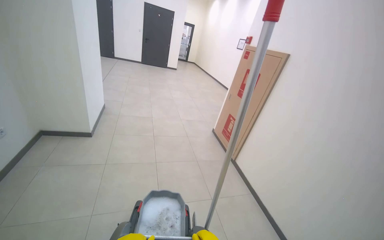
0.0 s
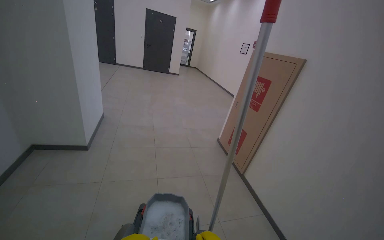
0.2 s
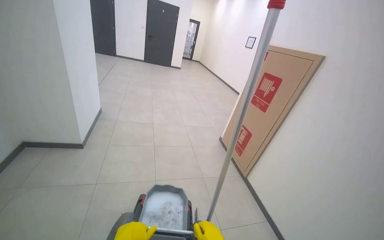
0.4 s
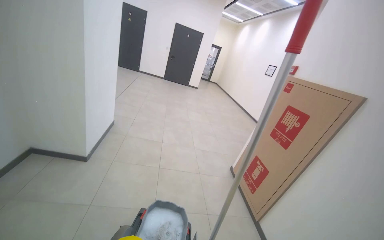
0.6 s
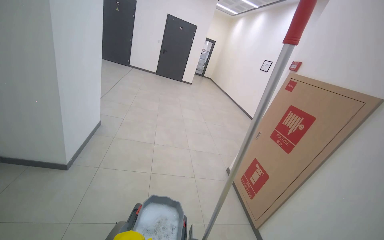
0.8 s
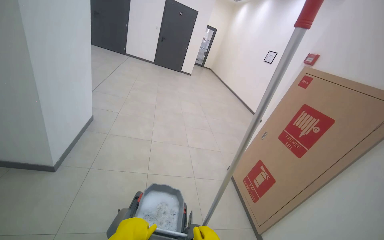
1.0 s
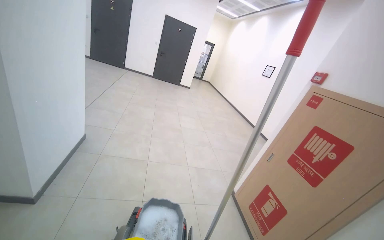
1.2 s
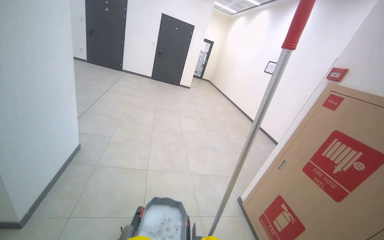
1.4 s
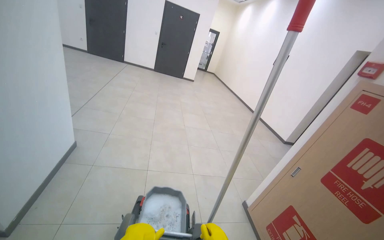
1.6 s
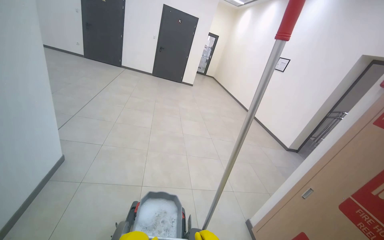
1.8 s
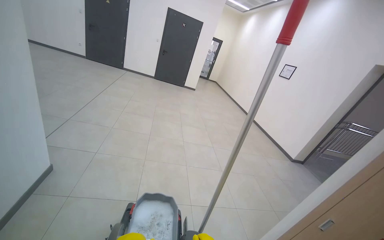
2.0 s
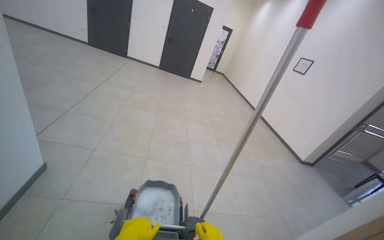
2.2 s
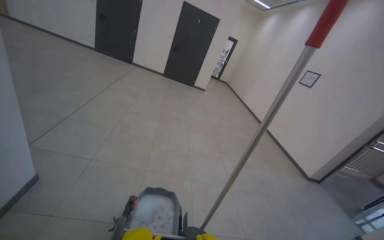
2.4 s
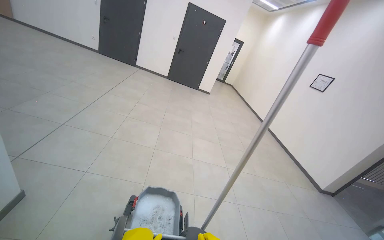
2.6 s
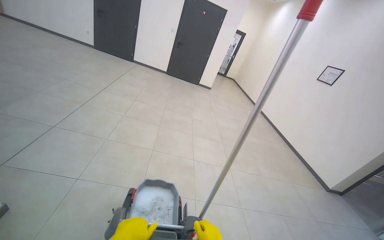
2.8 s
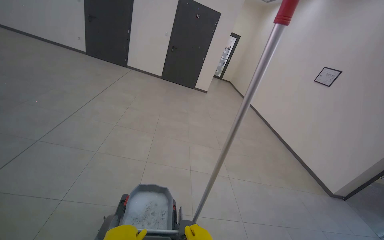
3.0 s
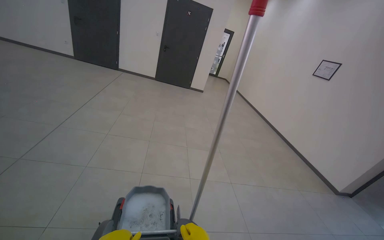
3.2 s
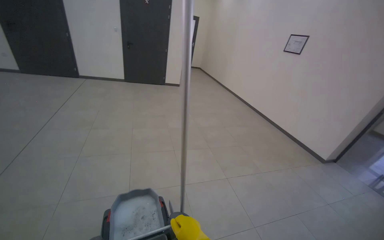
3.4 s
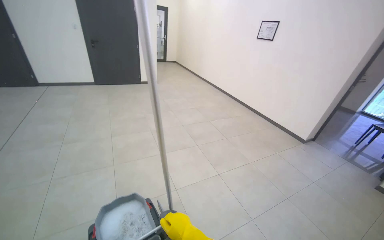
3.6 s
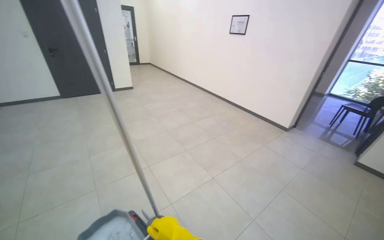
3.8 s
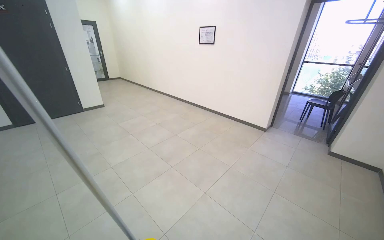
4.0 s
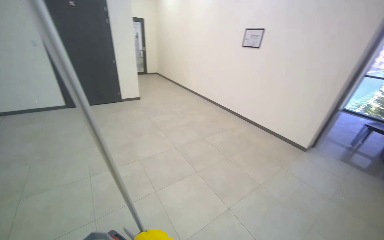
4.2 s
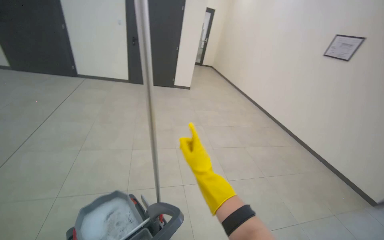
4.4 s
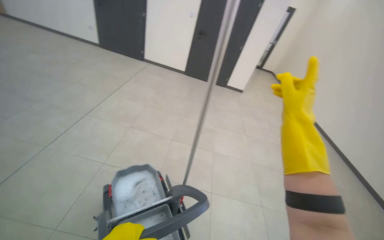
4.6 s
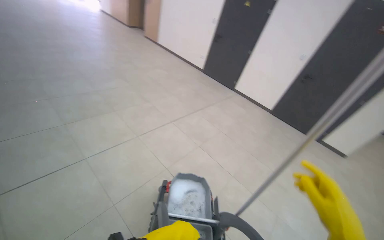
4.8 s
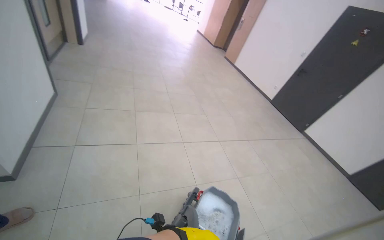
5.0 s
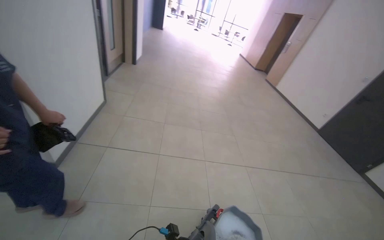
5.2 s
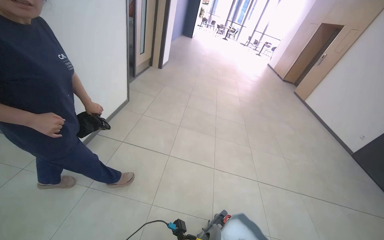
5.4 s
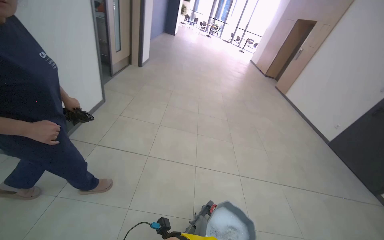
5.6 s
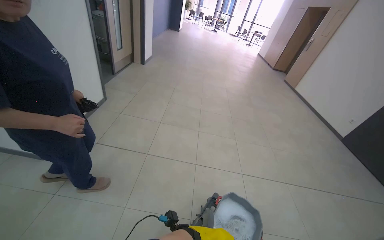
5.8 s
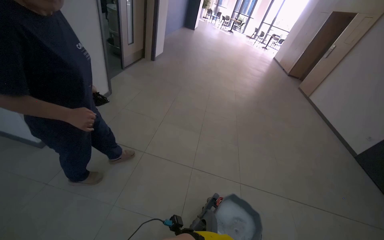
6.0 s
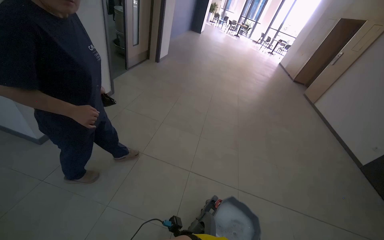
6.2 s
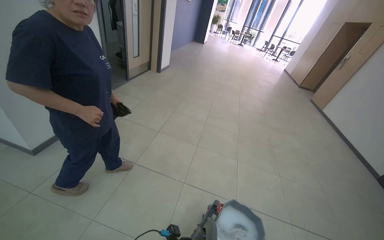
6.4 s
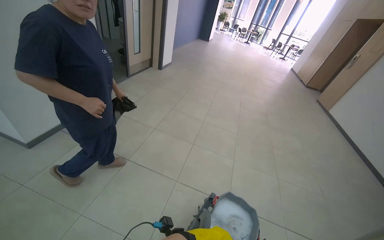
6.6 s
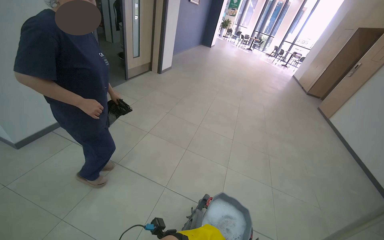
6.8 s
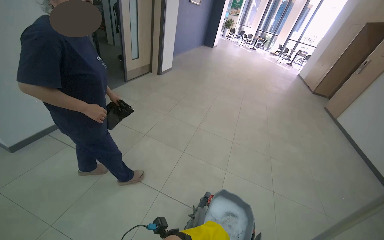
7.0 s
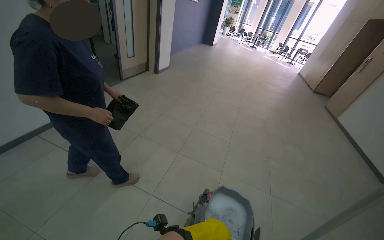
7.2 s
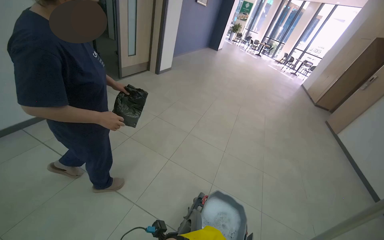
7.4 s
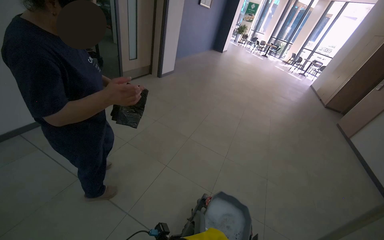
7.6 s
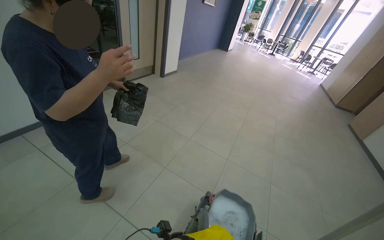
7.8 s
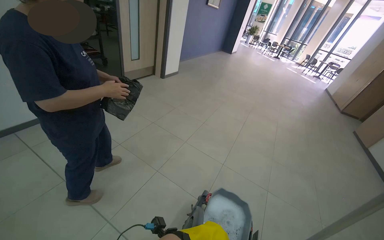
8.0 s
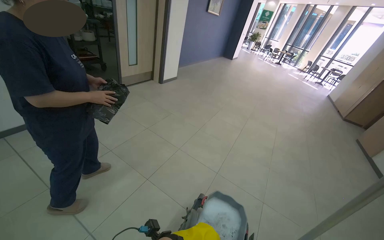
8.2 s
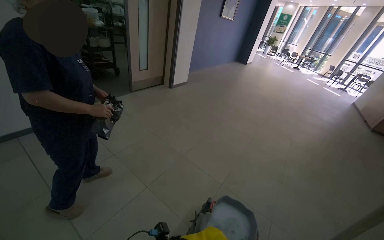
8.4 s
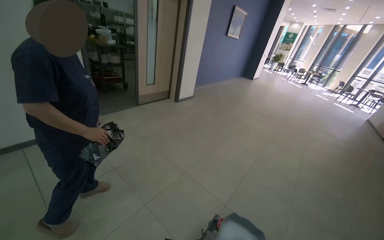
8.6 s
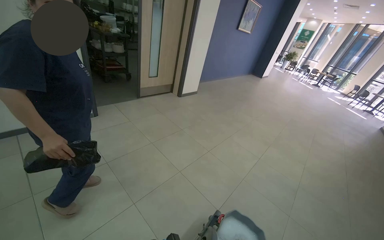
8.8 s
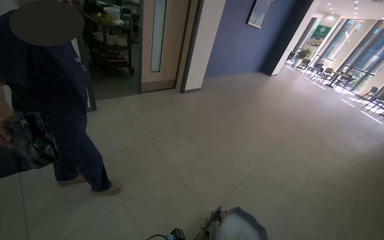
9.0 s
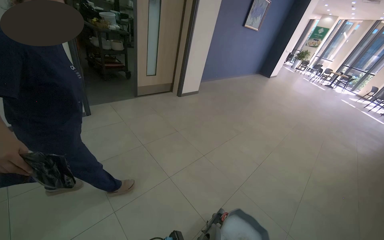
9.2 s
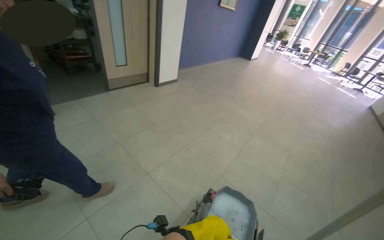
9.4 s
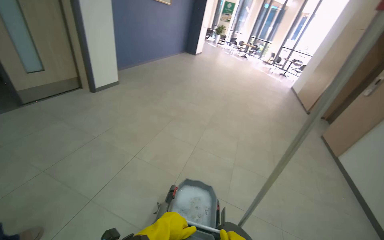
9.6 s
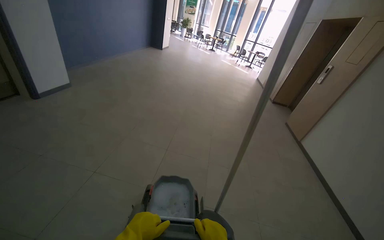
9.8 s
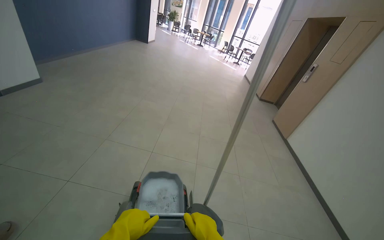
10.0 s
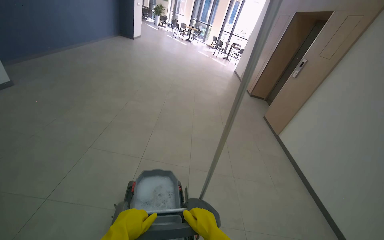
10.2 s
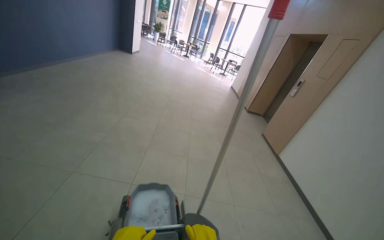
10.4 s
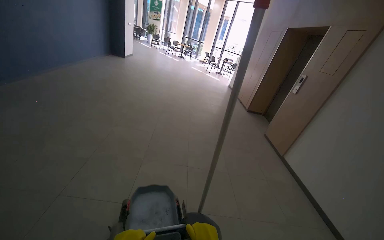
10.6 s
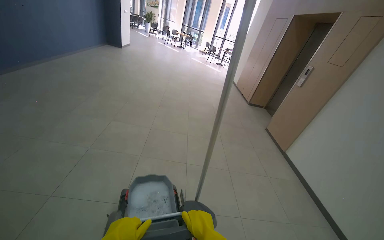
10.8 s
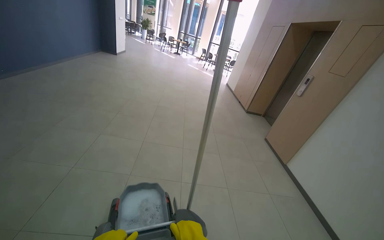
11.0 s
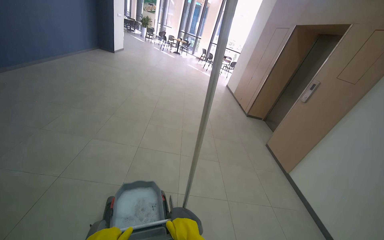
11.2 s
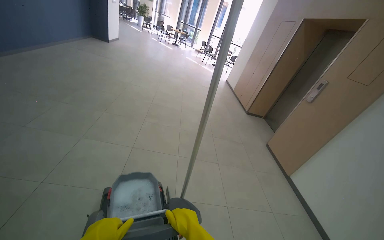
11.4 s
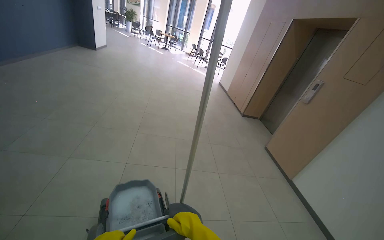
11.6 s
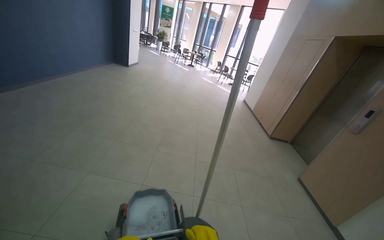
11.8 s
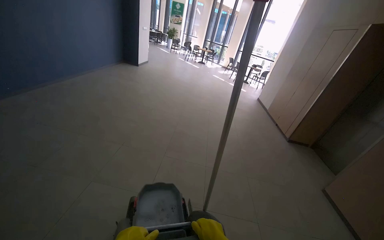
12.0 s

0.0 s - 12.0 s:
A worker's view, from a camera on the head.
Job: preparing cleaning supplies.
The whole recording: Moving a Cleaning Cart. The worker pushes the cleaning cart through the cafeteria.
1.6 s - 3.0 s: The camera travels roughly 1 m.
3.0 s - 4.4 s: The camera is carried some 60 cm.
6.0 s - 7.6 s: The camera is carried approximately 80 cm.
7.6 s - 9.0 s: The head travels about 80 cm. The head rotates roughly 20 degrees to the left.

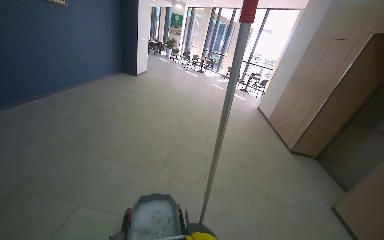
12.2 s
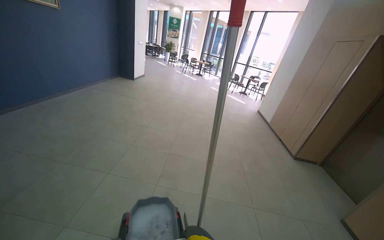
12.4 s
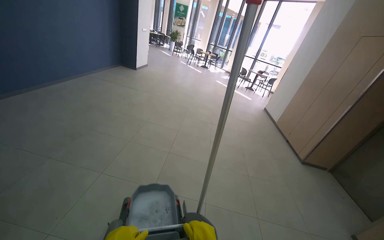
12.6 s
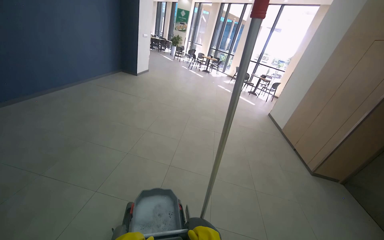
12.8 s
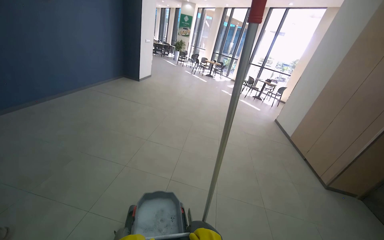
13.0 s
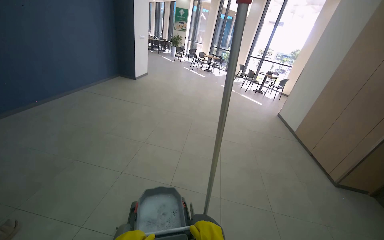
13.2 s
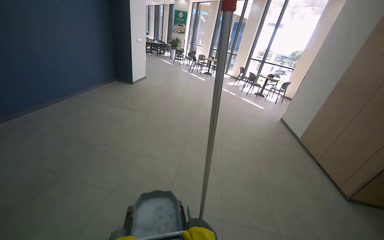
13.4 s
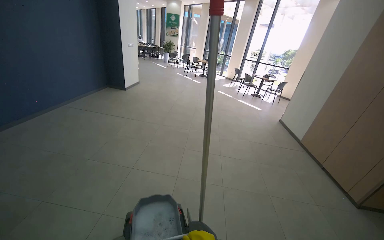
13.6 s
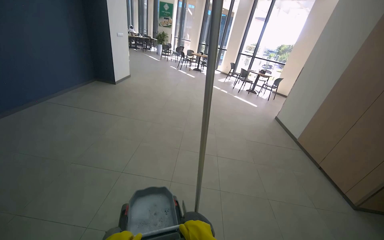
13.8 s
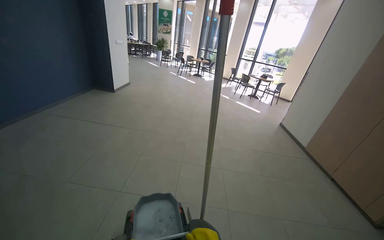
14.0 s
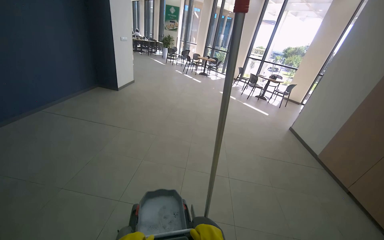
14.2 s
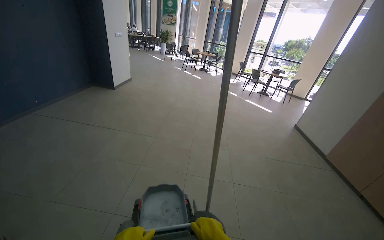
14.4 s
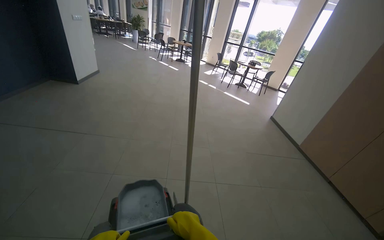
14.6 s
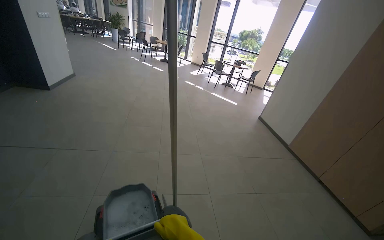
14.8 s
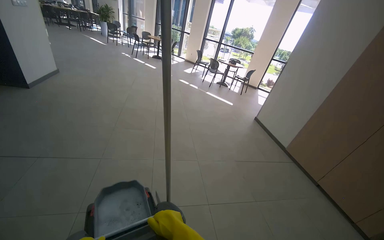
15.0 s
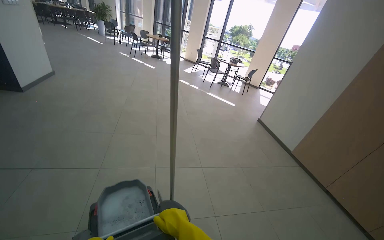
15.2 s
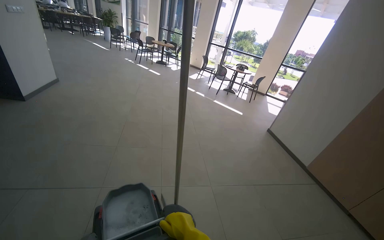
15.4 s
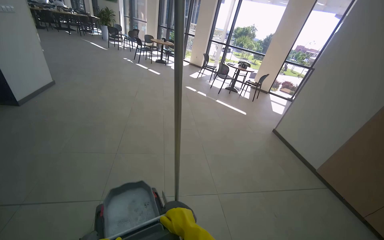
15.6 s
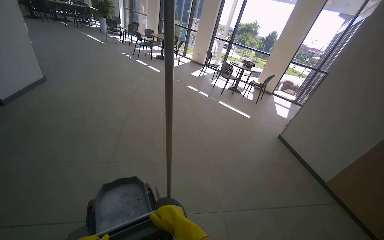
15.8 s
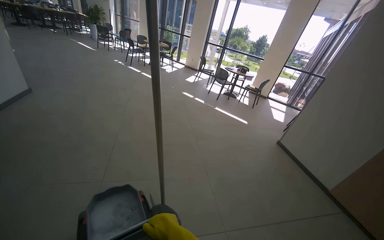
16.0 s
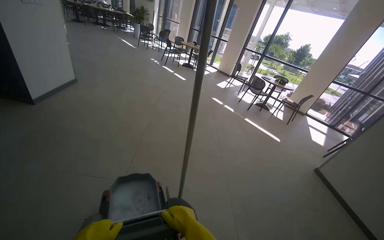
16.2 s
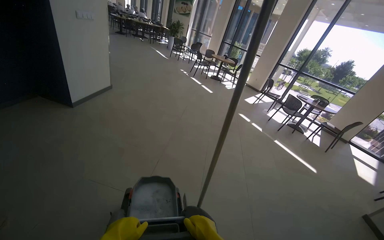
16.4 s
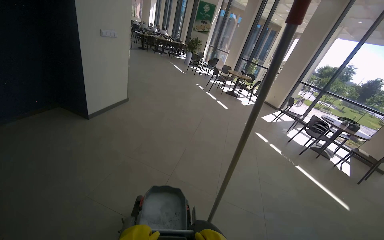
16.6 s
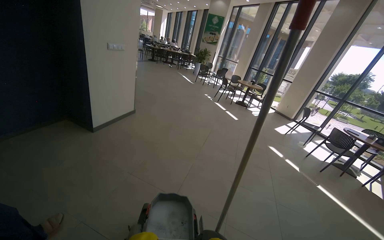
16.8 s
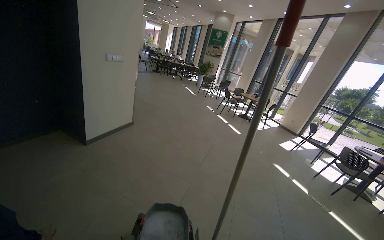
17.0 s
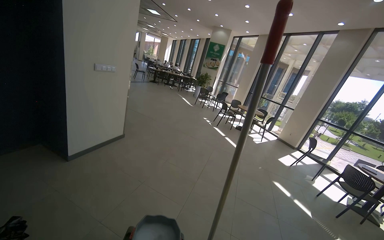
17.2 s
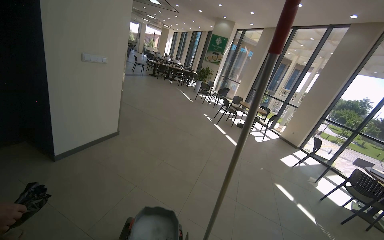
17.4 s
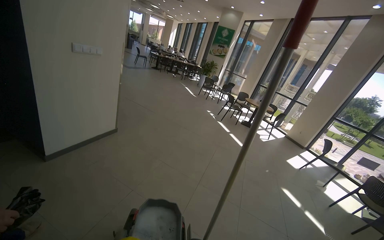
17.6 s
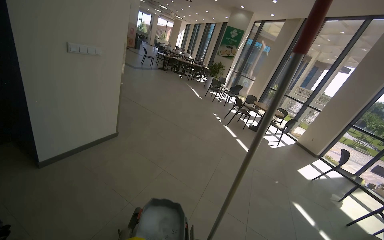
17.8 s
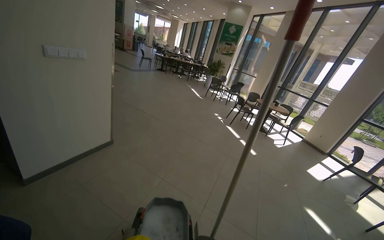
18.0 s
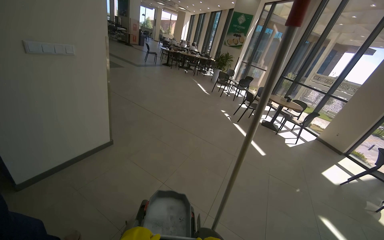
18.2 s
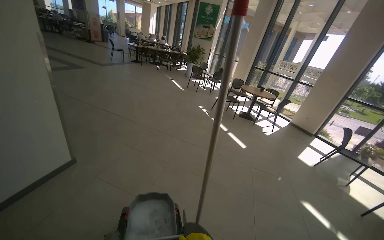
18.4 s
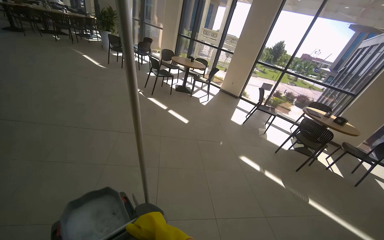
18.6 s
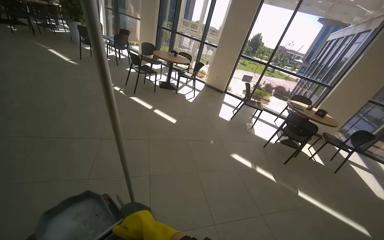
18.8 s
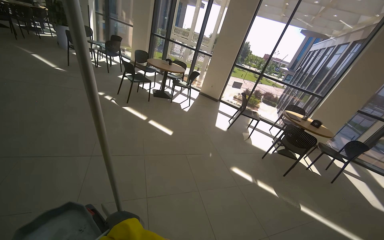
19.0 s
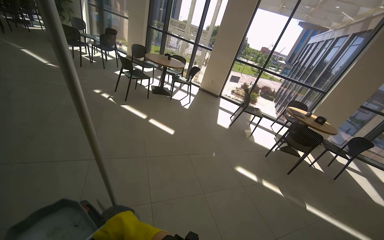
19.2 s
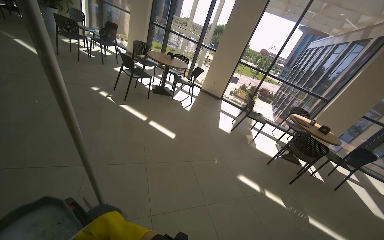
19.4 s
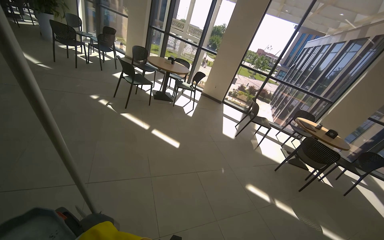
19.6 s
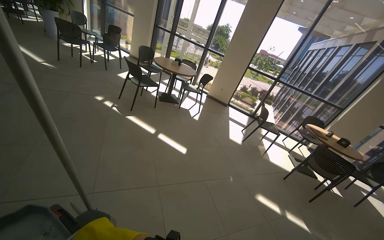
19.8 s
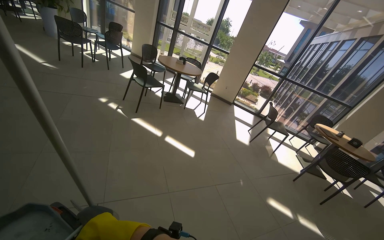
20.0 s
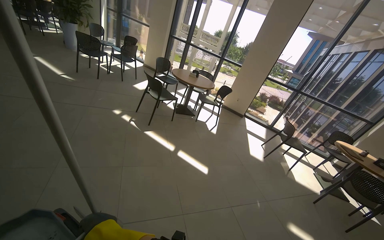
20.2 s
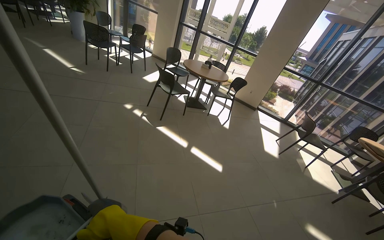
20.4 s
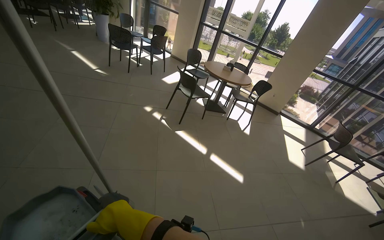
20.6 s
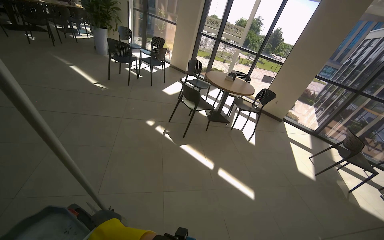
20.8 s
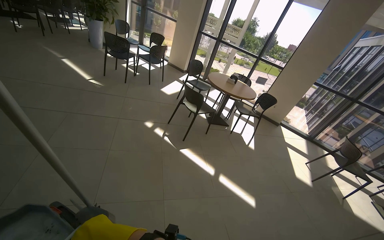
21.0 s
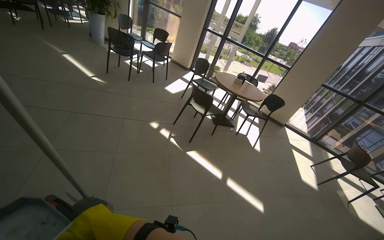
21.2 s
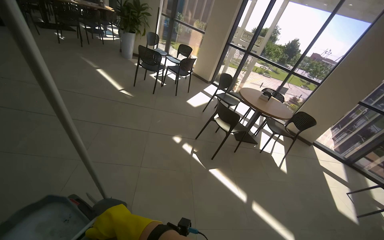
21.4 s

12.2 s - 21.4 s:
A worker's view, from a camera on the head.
Job: preparing cleaning supplies.
The whole recording: Moving a Cleaning Cart. The worker pushes the cleaning cart through the cafeteria.
12.2 s - 13.8 s: The wearer moves about 1.5 m.
13.8 s - 15.2 s: The wearer moves some 80 cm.
16.8 s - 18.4 s: The camera is carried roughly 1.5 m.
18.4 s - 19.8 s: The wearer moves some 1 m. The head turns to the right by about 40 degrees. The camera pitches downward, by about 15 degrees.
19.8 s - 21.4 s: The head travels about 1.5 m.
